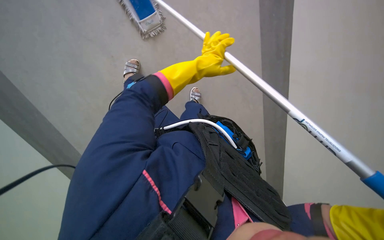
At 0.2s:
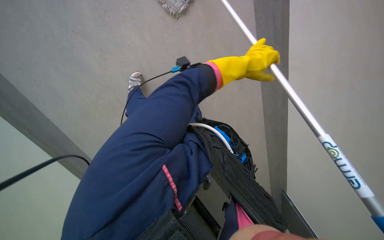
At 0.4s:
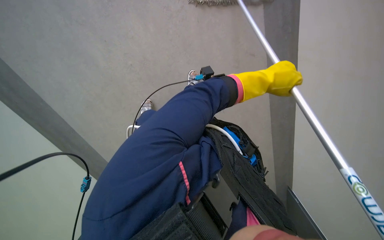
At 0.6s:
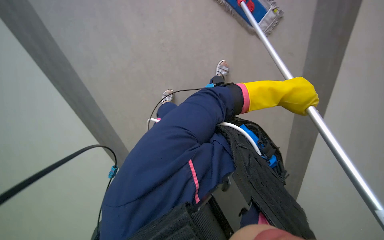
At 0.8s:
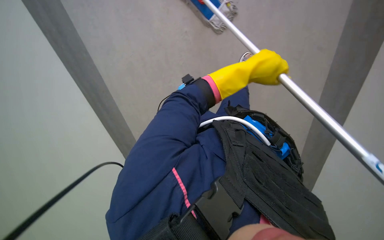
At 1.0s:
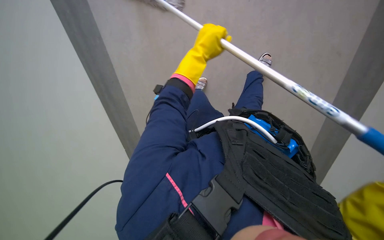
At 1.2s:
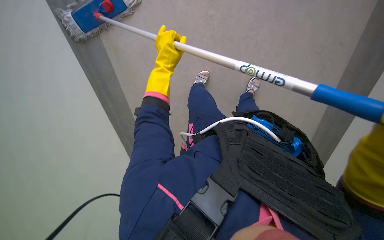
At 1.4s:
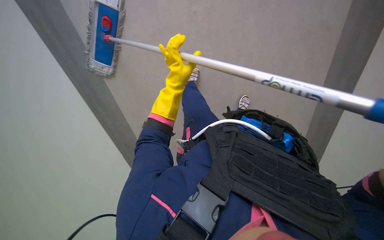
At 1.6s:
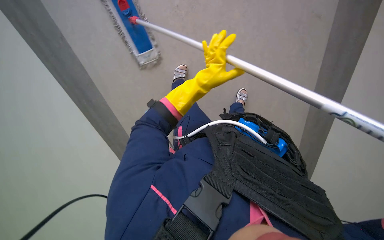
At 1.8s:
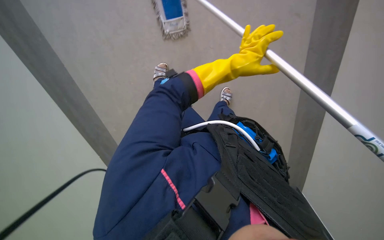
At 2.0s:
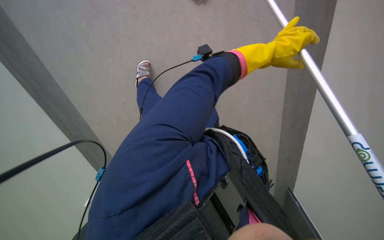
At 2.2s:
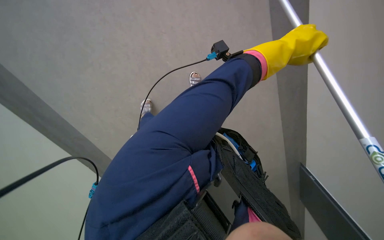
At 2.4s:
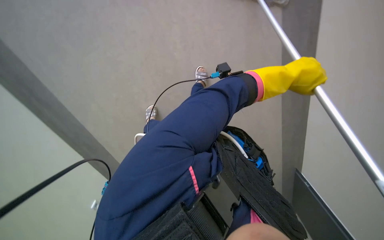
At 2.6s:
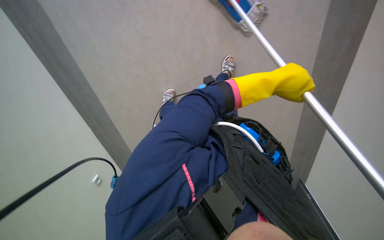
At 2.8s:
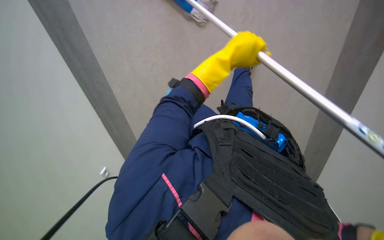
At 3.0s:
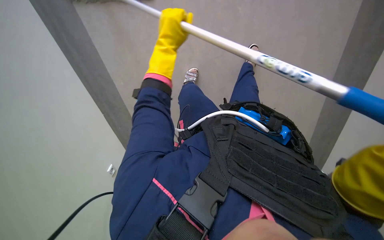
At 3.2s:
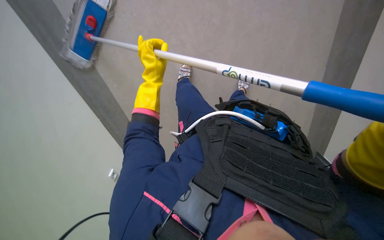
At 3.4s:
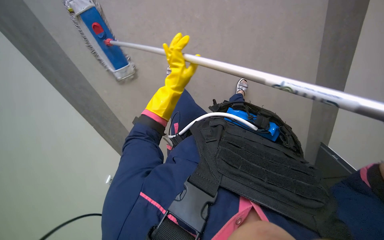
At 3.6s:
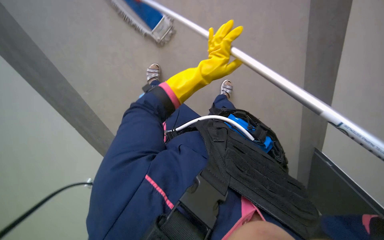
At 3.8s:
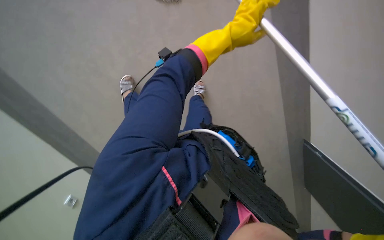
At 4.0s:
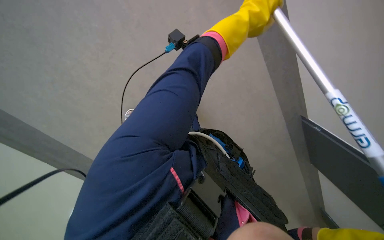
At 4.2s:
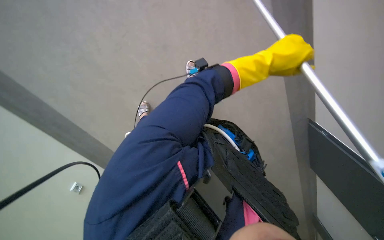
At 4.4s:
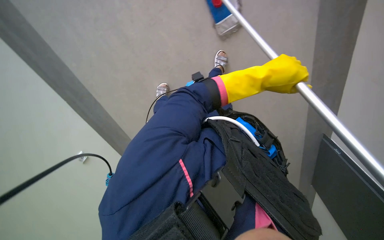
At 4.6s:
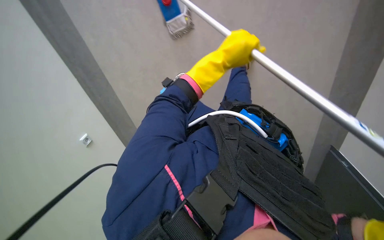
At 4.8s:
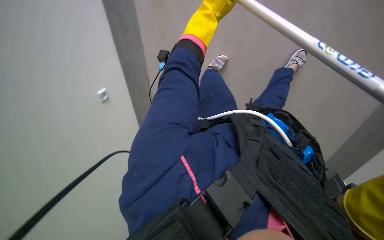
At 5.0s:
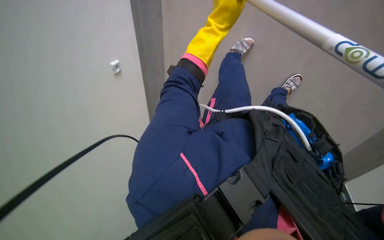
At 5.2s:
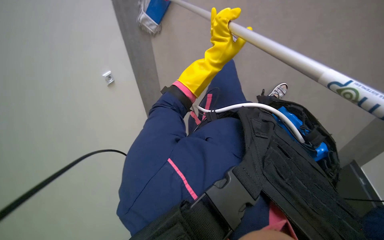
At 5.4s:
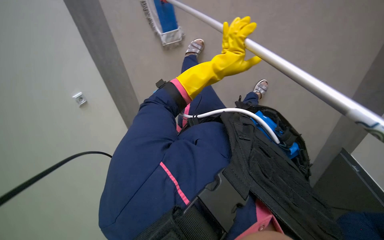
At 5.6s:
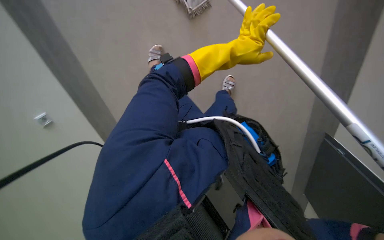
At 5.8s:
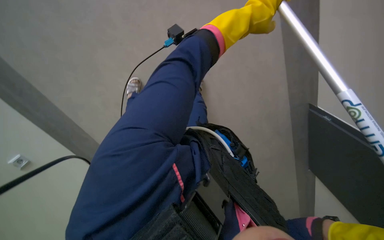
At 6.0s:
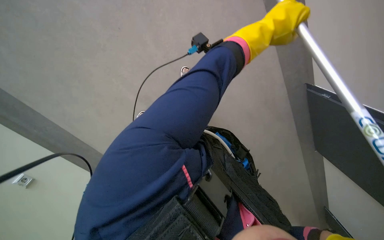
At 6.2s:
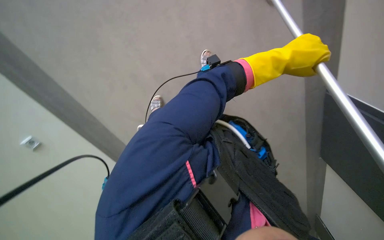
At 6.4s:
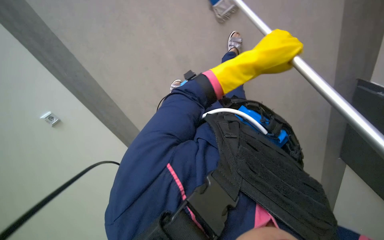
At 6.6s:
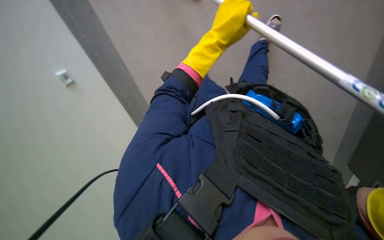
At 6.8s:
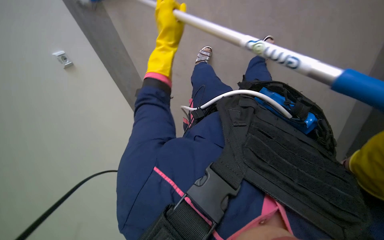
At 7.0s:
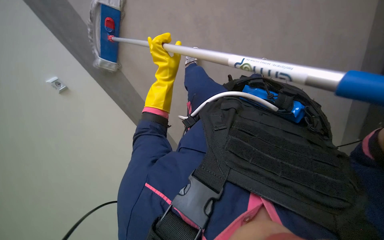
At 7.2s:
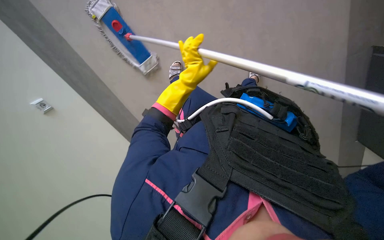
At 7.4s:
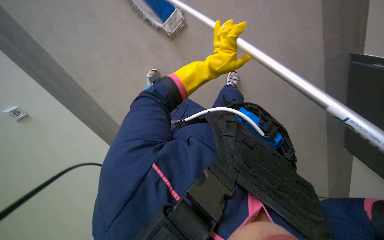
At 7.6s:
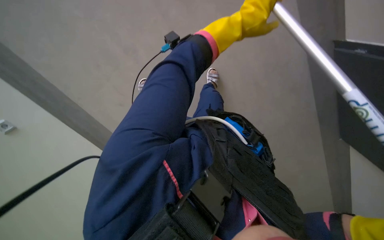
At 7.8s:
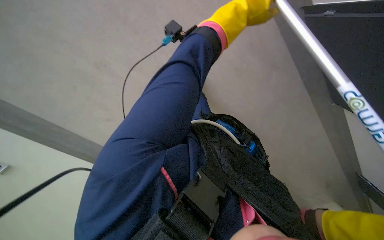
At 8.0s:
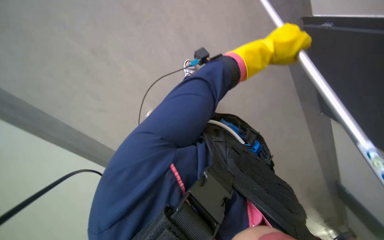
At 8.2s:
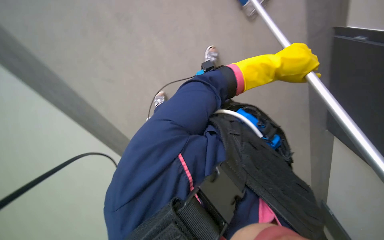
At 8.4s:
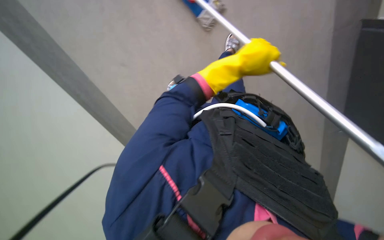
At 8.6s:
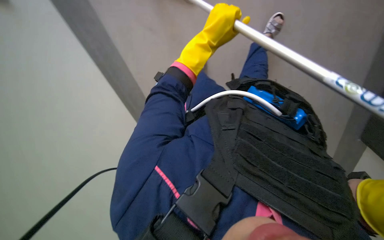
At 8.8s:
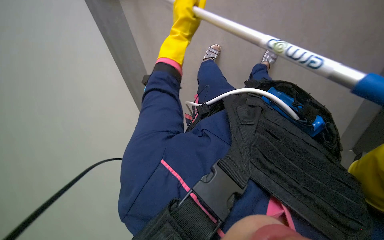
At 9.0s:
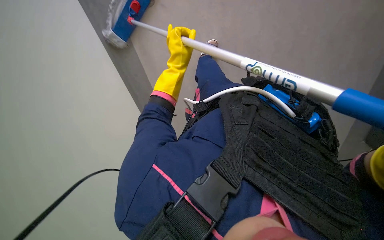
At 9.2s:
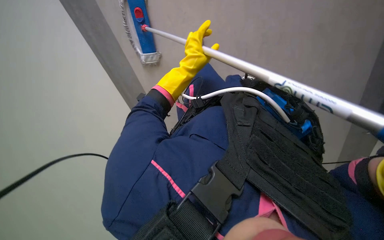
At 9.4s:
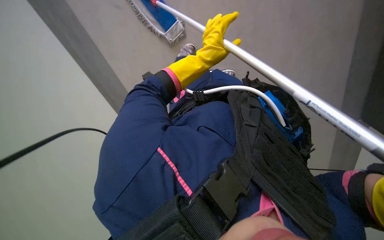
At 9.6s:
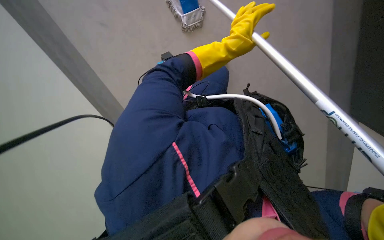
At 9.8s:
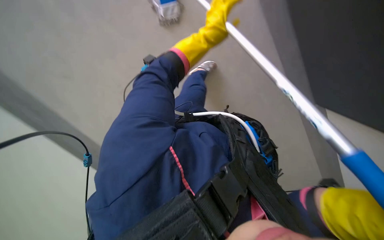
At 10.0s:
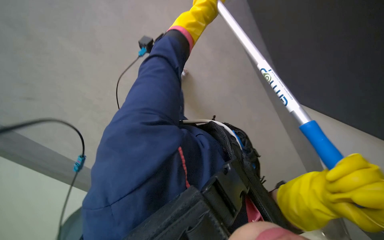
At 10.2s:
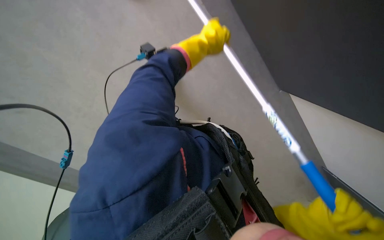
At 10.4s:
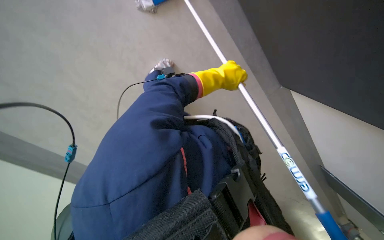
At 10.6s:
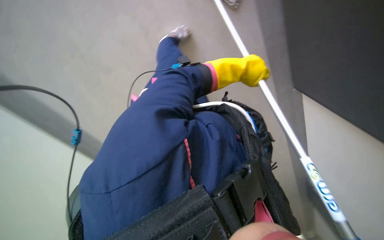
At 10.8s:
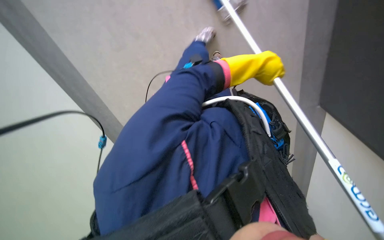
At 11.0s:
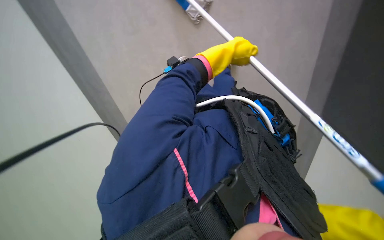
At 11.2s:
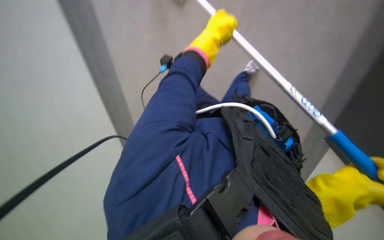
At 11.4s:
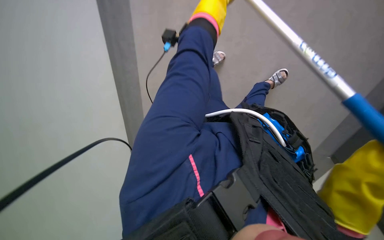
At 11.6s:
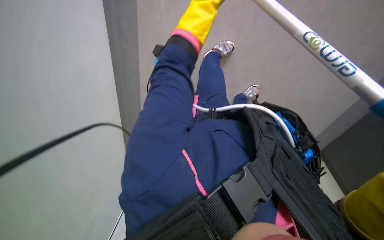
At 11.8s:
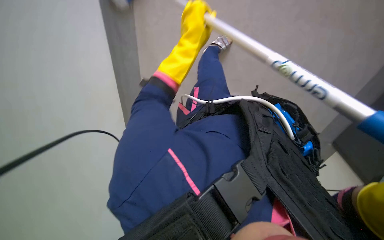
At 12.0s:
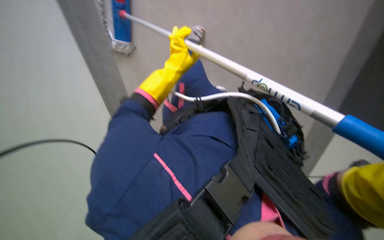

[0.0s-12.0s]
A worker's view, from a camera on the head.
Job: mopping floor.
The whole recording: Mopping floor. The worker mops the floor with a long-handled mop, periodically wringing it out.
0.0s to 1.6s: The view pans to the right by some 15 degrees. The left hand swings left and right, roughly 30 cm each way, with 2 reversals.
1.6s to 3.0s: The camera is aimed approximately 25 degrees further to the right.
3.0s to 4.4s: The camera pitches upward, by some 15 degrees. The scene turns about 40 degrees clockwise in the picture.
7.6s to 9.0s: The view pans to the left by approximately 20 degrees. The left hand is displaced to the left and down the picture by roughly 30 cm.
9.0s to 10.4s: The left hand is displaced to the right by approximately 10 cm, and travels up the picture and back again, approximately 10 cm each way.
10.4s to 12.0s: The view tilts roughly 15 degrees downward. The left hand shifts about 10 cm to the left.

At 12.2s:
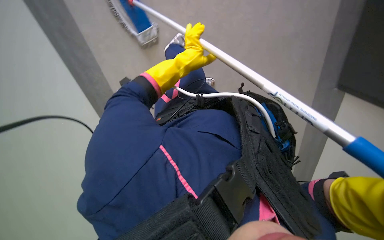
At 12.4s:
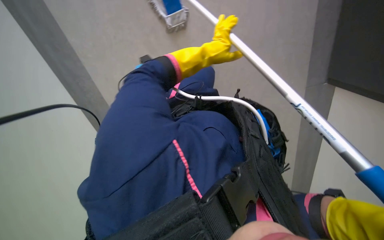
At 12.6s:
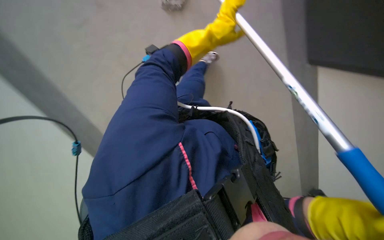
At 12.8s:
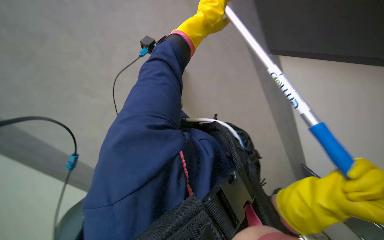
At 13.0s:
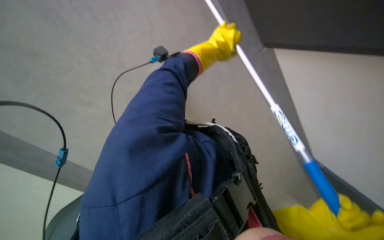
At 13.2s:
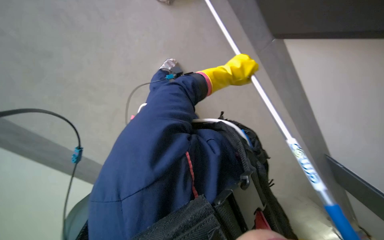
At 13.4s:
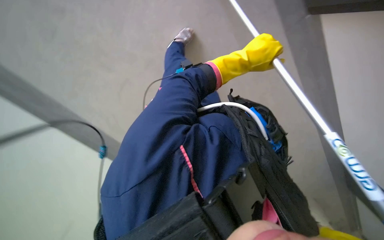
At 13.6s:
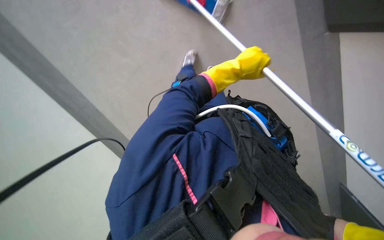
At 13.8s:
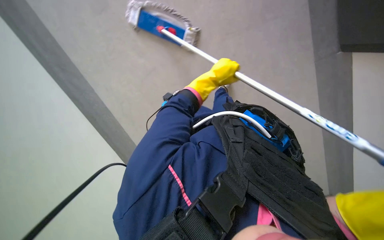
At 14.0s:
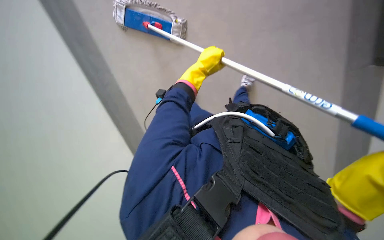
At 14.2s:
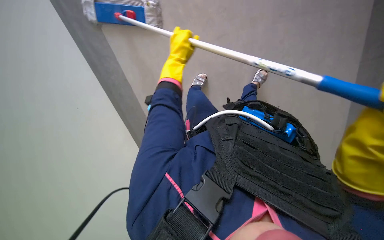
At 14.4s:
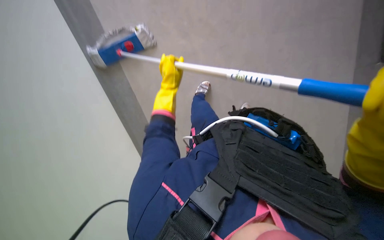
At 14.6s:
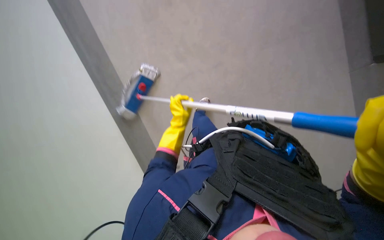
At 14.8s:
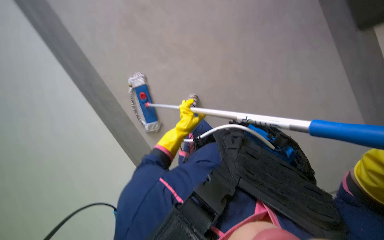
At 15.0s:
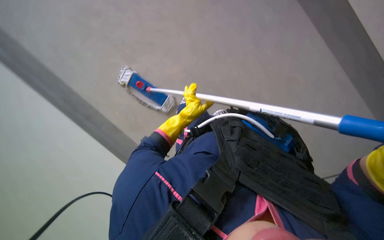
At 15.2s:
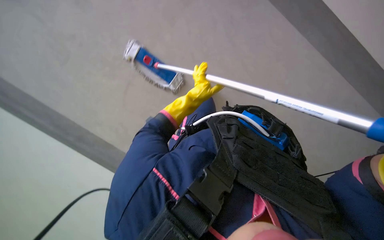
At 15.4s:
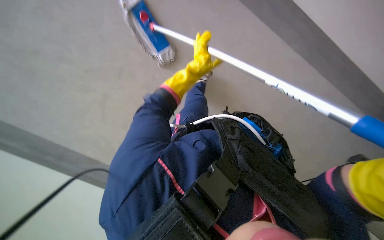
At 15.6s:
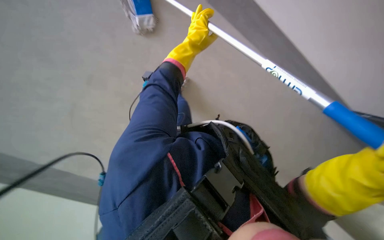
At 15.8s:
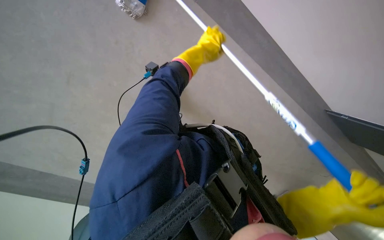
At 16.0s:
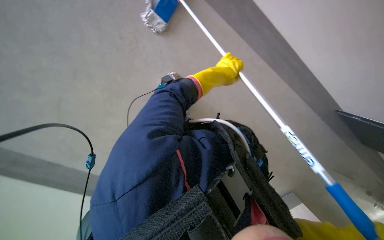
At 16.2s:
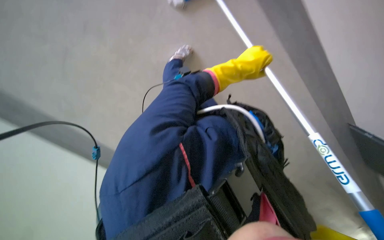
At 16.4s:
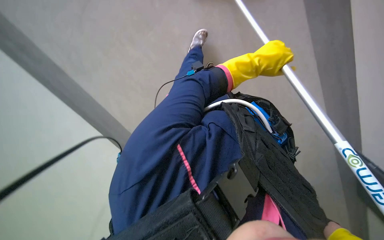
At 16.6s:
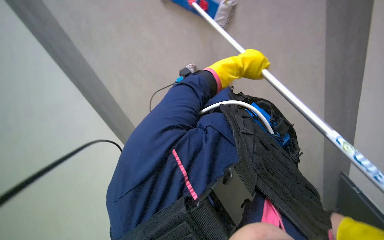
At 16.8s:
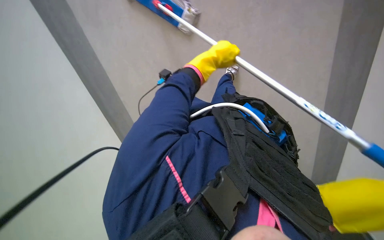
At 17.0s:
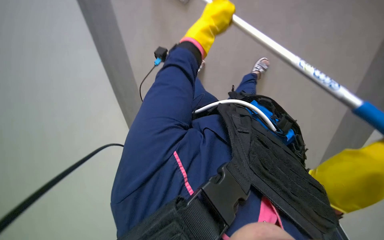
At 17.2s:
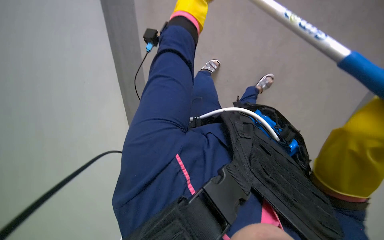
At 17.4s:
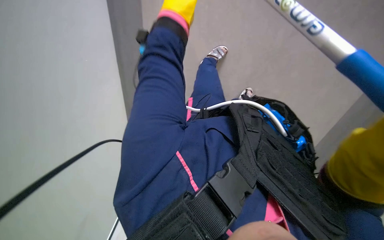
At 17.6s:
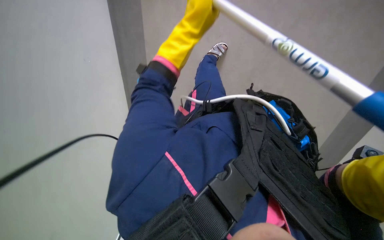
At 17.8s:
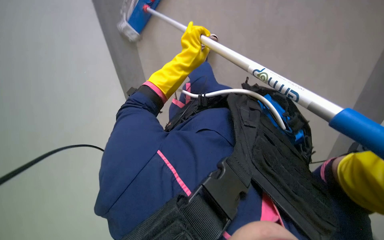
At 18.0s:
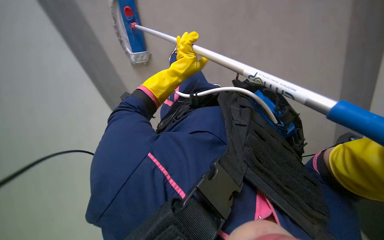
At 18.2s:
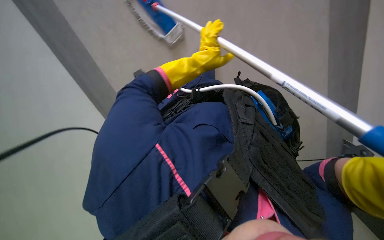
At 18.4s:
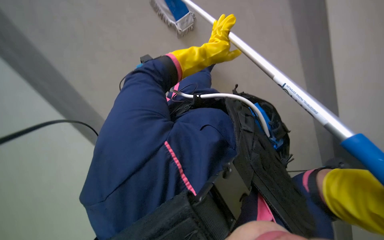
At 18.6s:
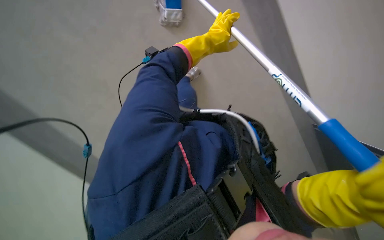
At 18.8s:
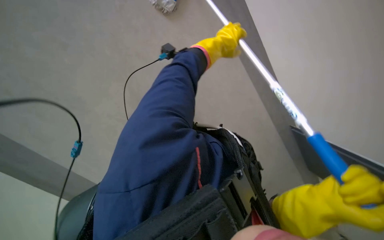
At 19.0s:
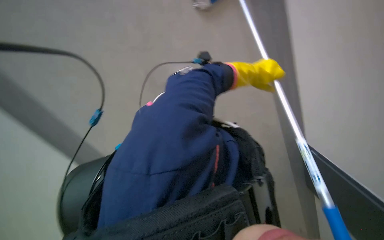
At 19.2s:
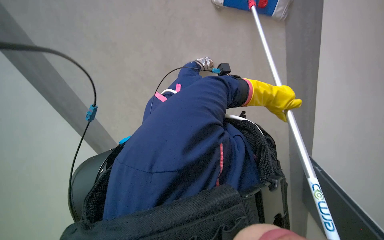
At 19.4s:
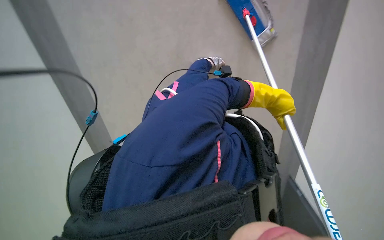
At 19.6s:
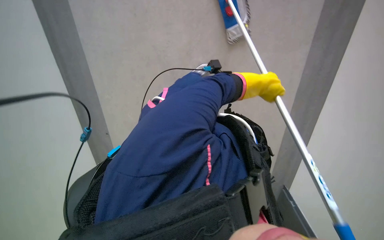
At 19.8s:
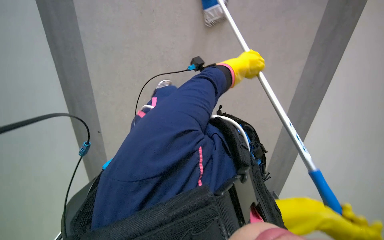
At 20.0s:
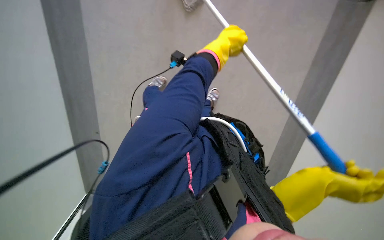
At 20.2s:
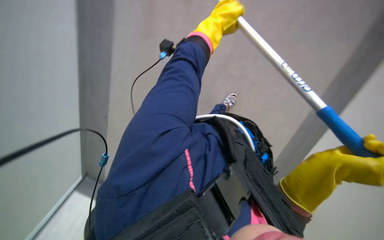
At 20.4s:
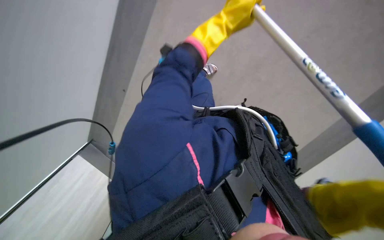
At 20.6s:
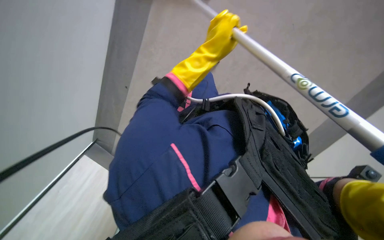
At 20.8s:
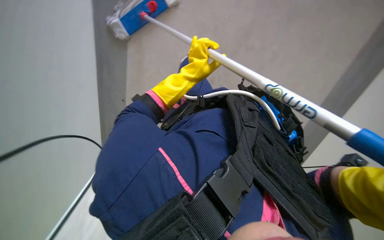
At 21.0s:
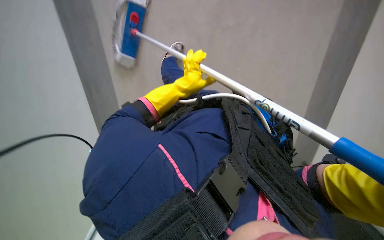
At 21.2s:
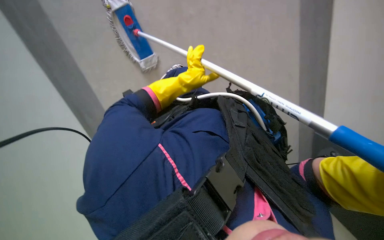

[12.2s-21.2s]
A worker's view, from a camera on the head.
Job: mopping floor.
The whole recording: Mopping floor. The worker mops the floor with a long-handled mop, periodically wringing it out.
13.8s to 15.2s: The camera sweeps to the left, by about 20 degrees. The scene rotates counterclockwise by roughly 35 degrees.
15.2s to 16.6s: The wearer looks roughly 20 degrees further downward. The left hand moves to the right, approximately 10 cm.
16.6s to 18.2s: The left hand moves farther from the camera, roughly 15 cm.
